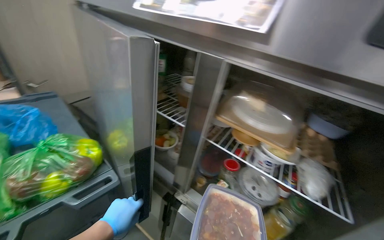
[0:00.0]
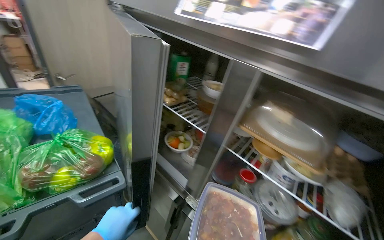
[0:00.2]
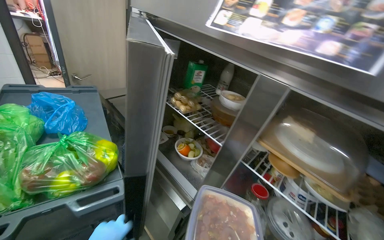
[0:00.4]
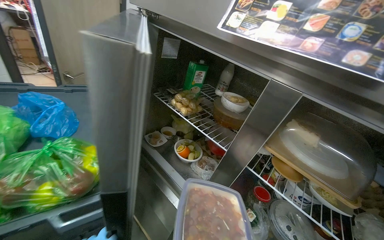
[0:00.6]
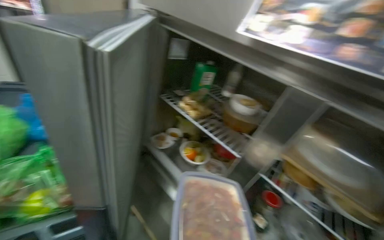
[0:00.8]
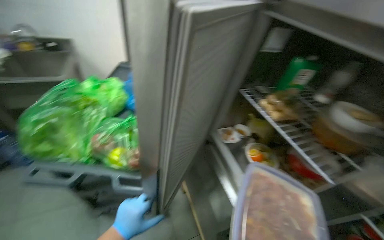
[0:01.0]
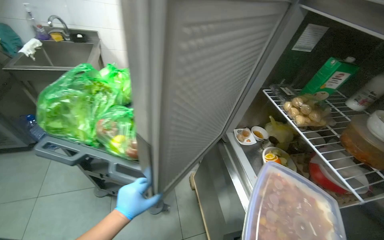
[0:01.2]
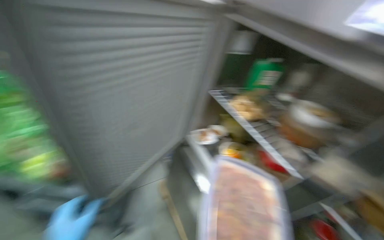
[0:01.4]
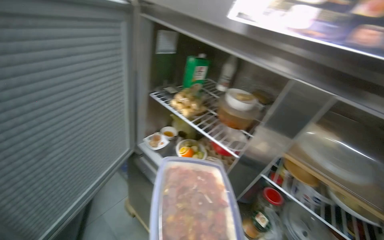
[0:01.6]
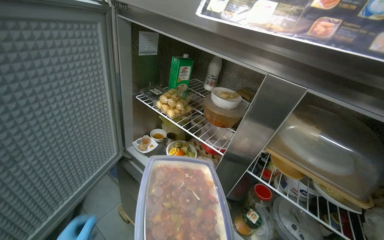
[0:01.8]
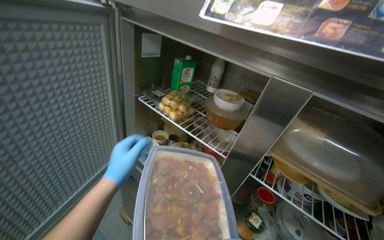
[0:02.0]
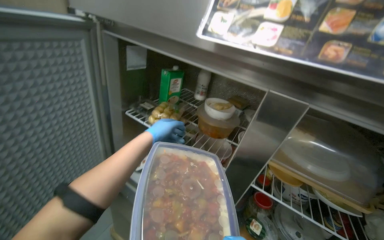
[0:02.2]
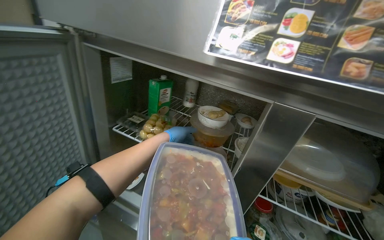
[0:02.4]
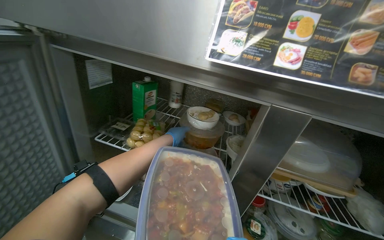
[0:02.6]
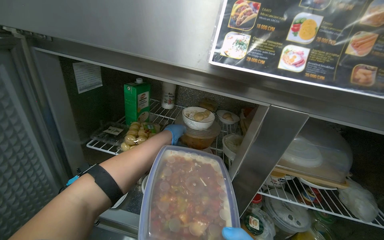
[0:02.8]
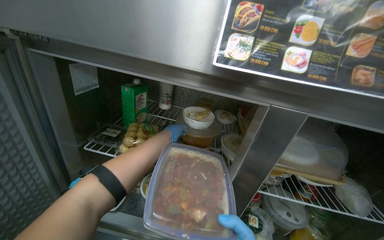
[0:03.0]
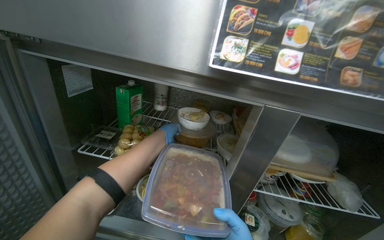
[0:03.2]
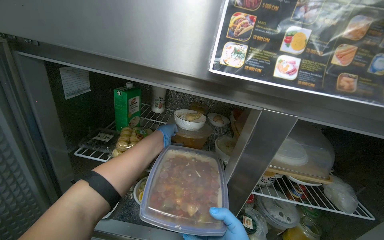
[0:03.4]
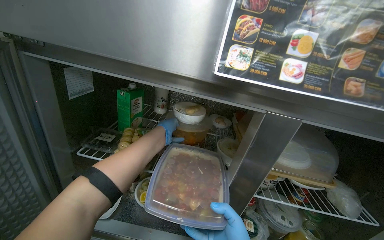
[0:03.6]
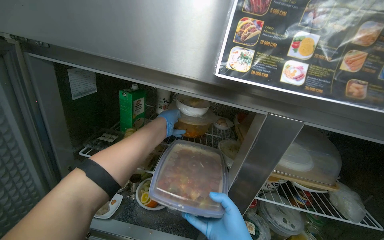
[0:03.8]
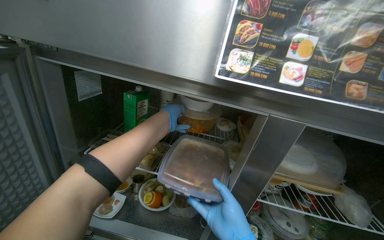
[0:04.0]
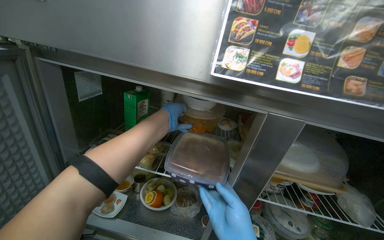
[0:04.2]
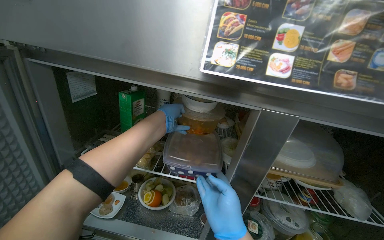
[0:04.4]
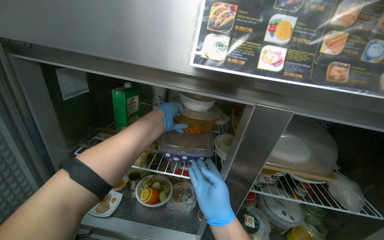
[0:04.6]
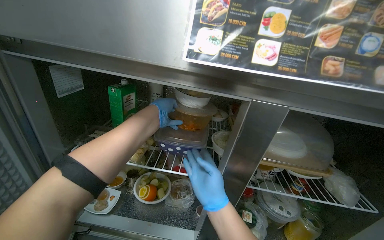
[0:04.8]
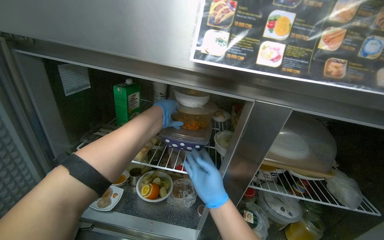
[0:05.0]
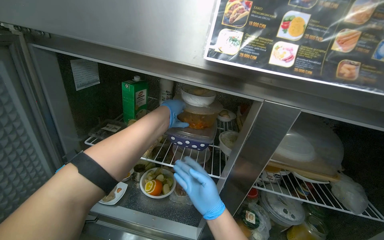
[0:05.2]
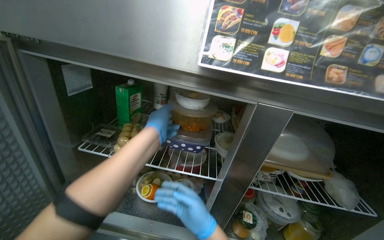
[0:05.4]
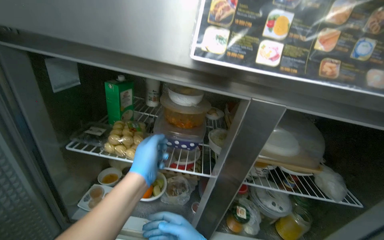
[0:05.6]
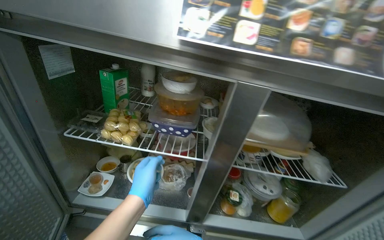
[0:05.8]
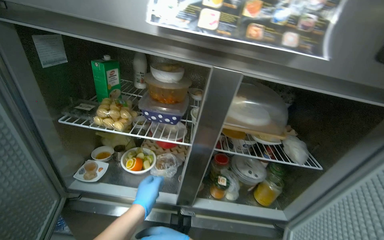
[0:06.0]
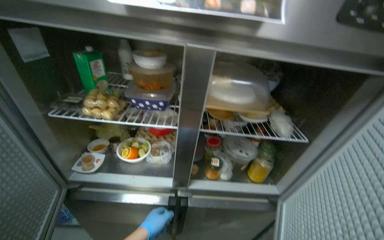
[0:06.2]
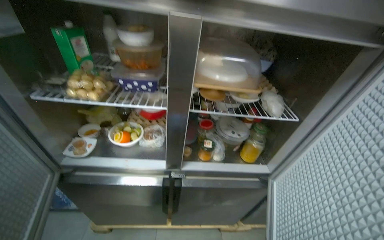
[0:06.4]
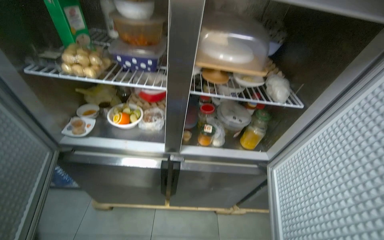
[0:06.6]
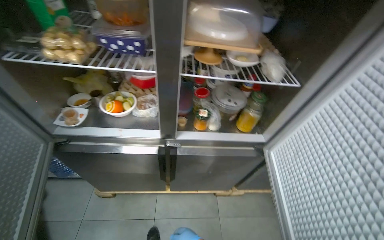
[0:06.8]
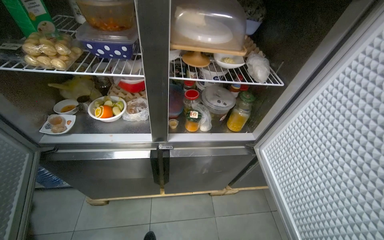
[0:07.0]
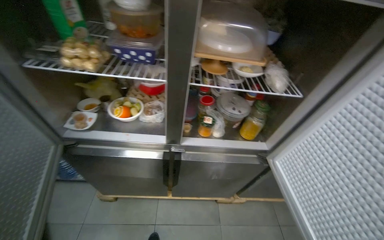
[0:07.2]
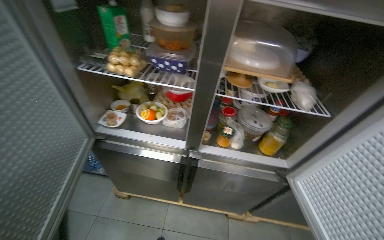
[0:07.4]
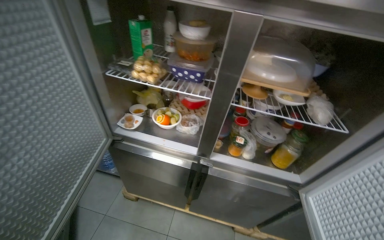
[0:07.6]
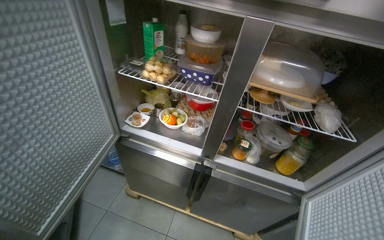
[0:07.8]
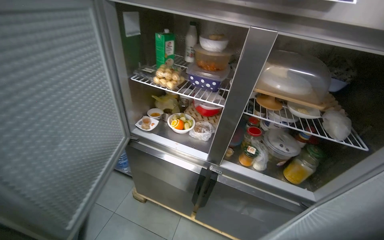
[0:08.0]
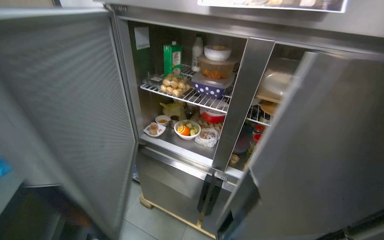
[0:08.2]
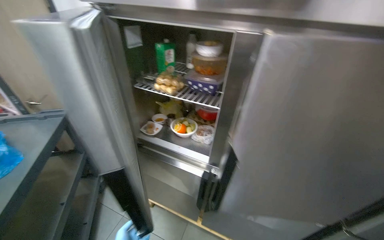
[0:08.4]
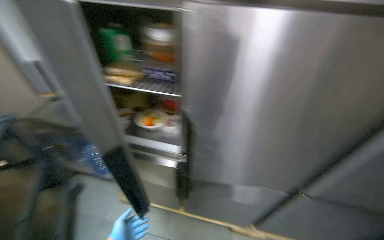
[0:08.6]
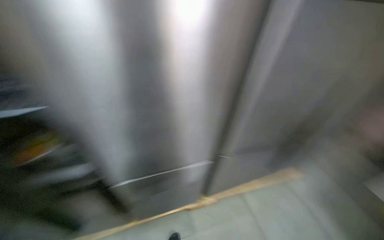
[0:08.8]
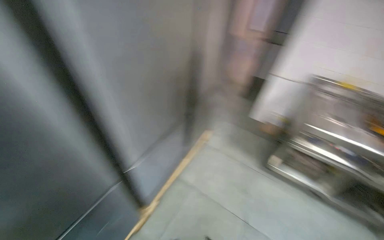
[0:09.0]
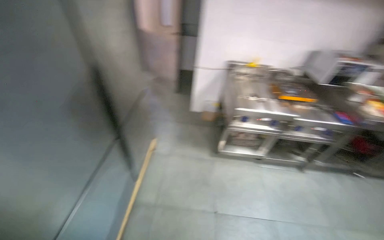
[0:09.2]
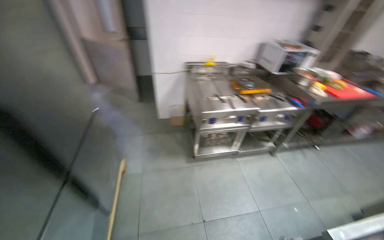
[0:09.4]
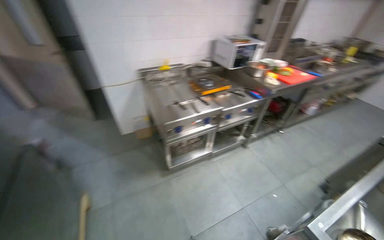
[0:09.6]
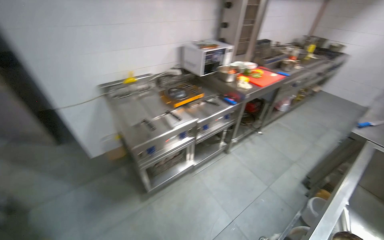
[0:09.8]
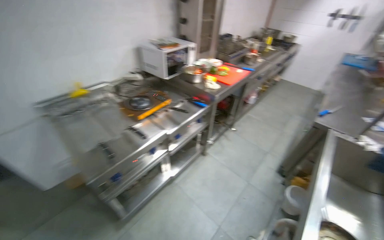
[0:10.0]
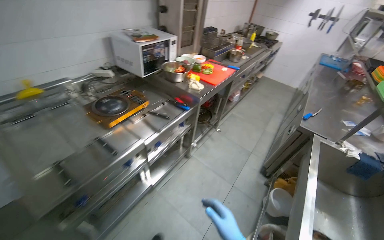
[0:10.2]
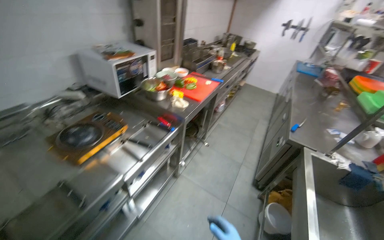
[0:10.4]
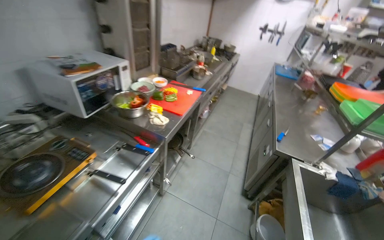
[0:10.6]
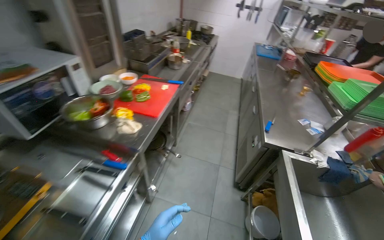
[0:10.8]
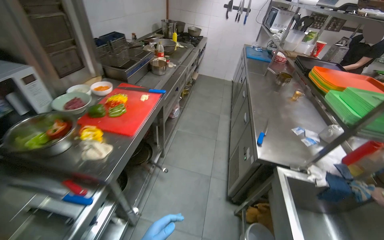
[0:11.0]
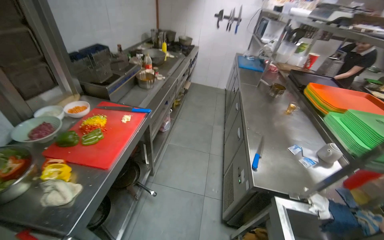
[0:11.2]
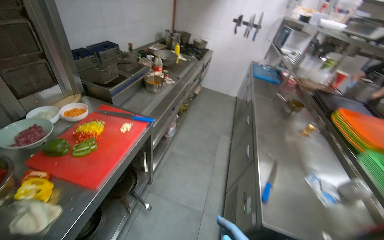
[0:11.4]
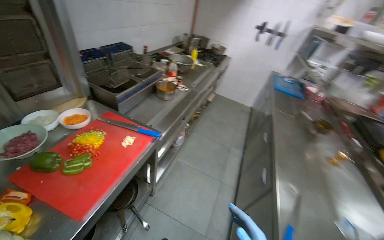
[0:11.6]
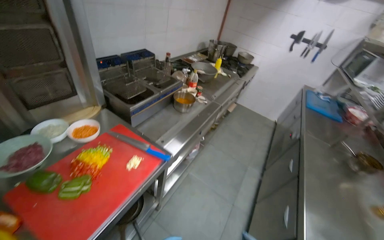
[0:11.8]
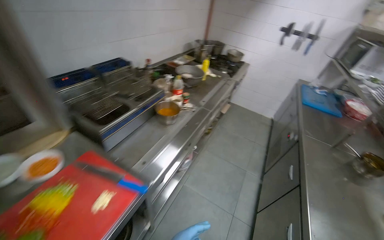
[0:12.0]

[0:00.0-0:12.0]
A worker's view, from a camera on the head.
Job: preparing food.
The whole recording: Placing prepared meal into dish and refrigerator. The worker places the meal into a dish once it is ready, then puts it into the refrigerator.
0:01.6 to 0:03.0: The wearer looks about 30 degrees further to the right.
0:04.4 to 0:06.0: The left hand is displaced down the picture and nearer to the camera by roughly 40 cm.
0:07.6 to 0:09.0: The head travels some 40 cm. The wearer looks roughly 55 degrees further to the right.
0:09.0 to 0:10.4: The wearer moves approximately 1 m. The wearer's head swings some 90 degrees to the right.
0:10.4 to 0:12.0: The head travels roughly 1.5 m.

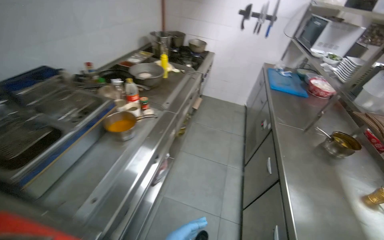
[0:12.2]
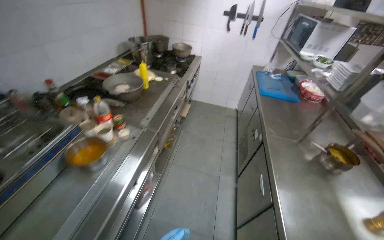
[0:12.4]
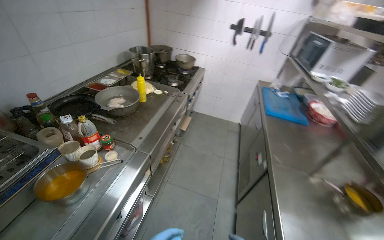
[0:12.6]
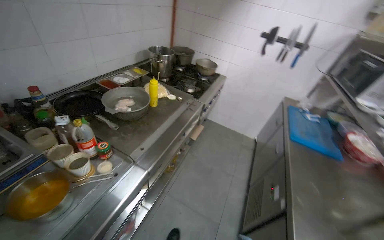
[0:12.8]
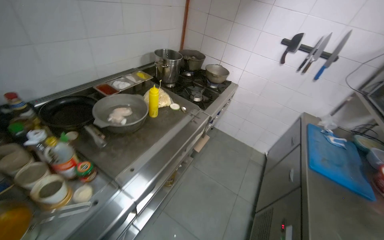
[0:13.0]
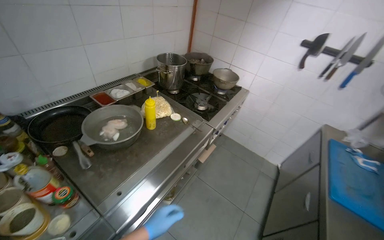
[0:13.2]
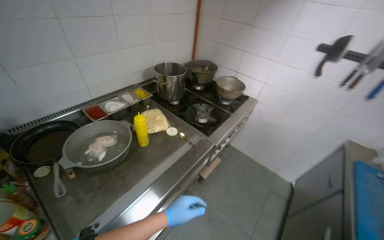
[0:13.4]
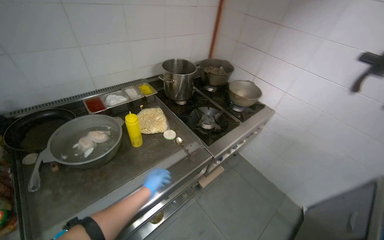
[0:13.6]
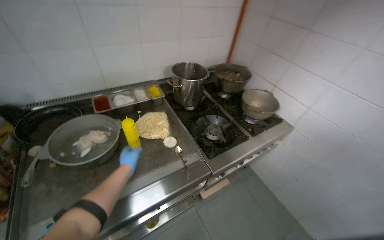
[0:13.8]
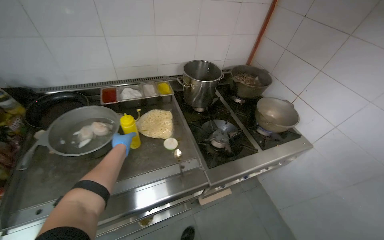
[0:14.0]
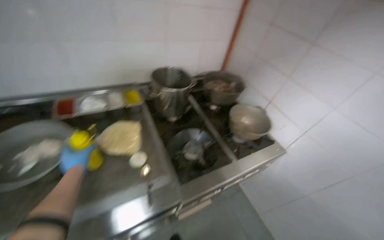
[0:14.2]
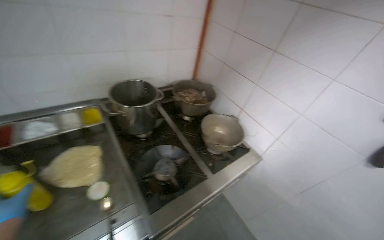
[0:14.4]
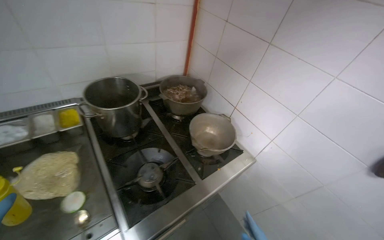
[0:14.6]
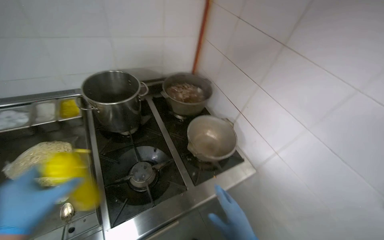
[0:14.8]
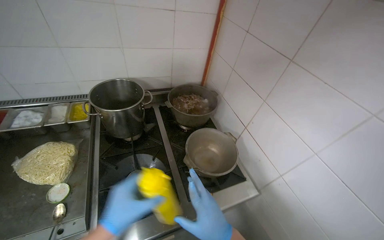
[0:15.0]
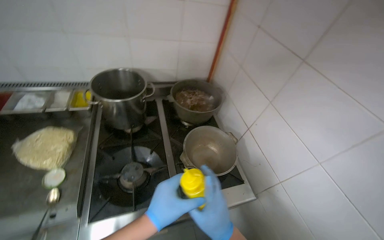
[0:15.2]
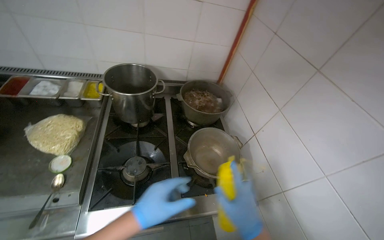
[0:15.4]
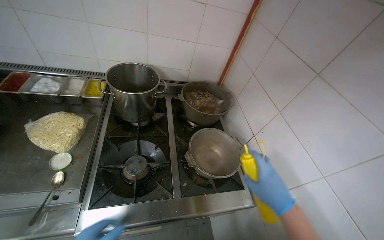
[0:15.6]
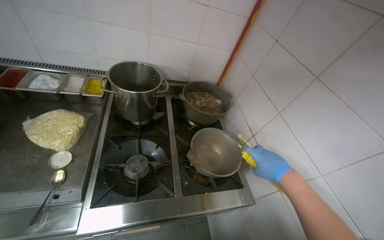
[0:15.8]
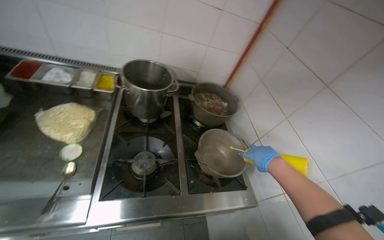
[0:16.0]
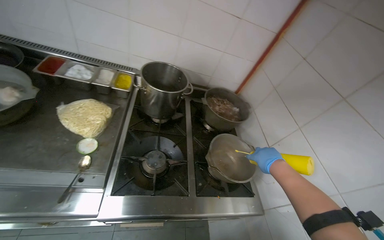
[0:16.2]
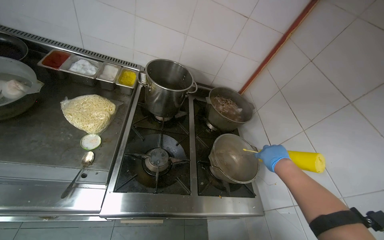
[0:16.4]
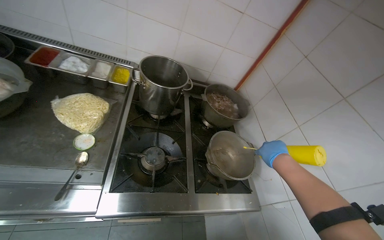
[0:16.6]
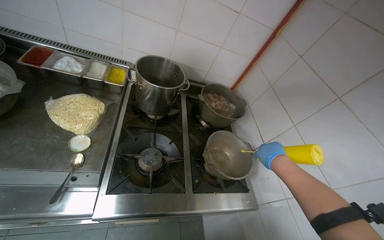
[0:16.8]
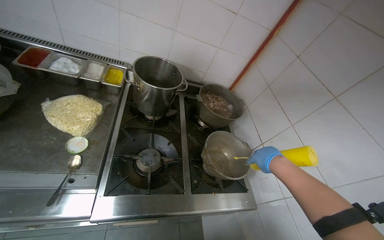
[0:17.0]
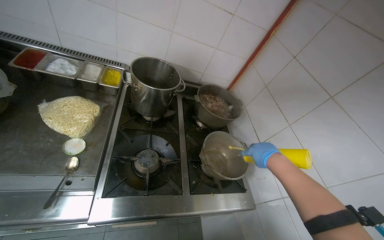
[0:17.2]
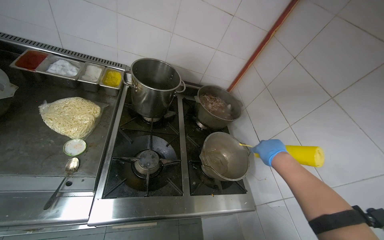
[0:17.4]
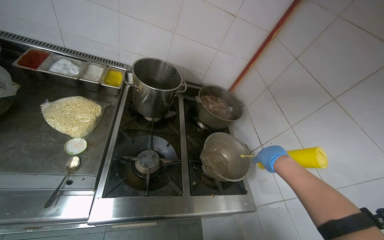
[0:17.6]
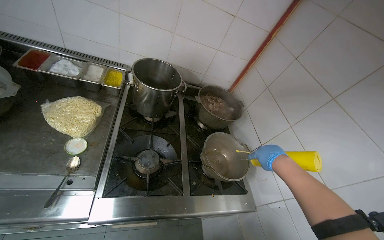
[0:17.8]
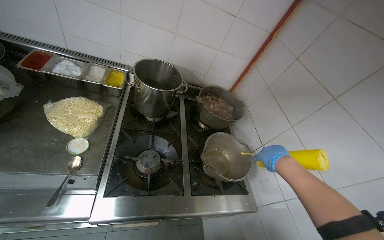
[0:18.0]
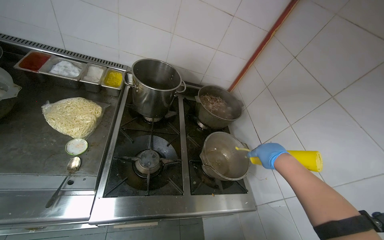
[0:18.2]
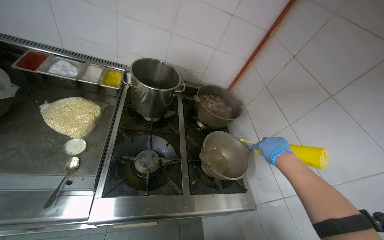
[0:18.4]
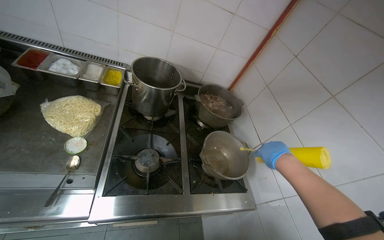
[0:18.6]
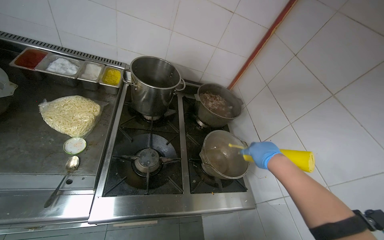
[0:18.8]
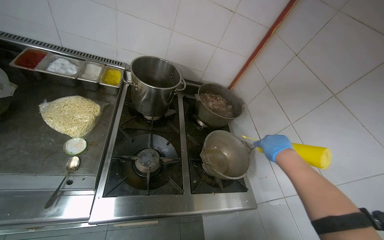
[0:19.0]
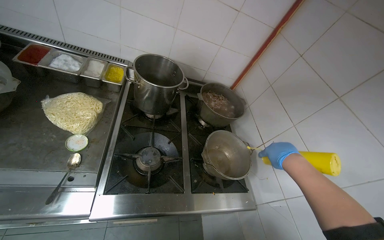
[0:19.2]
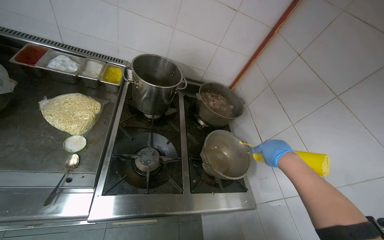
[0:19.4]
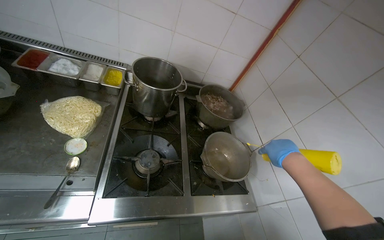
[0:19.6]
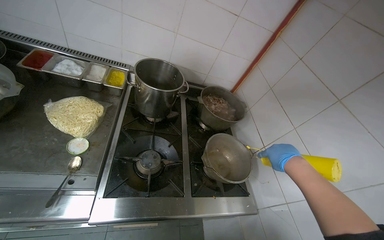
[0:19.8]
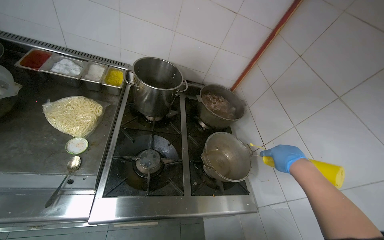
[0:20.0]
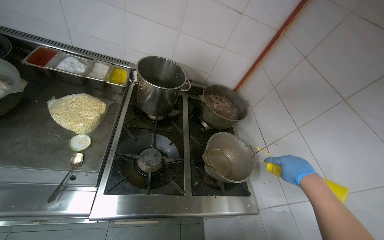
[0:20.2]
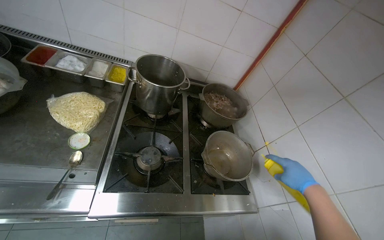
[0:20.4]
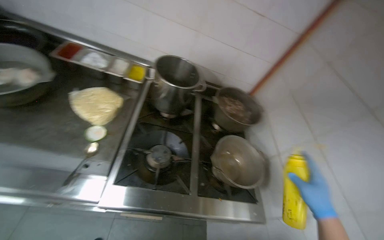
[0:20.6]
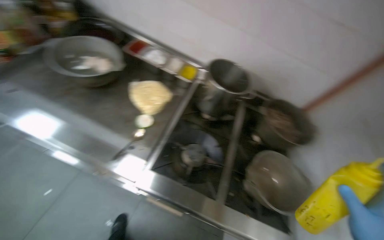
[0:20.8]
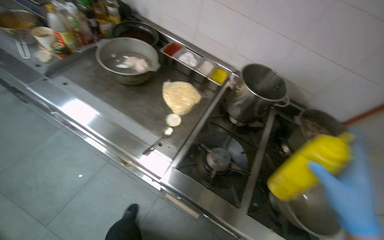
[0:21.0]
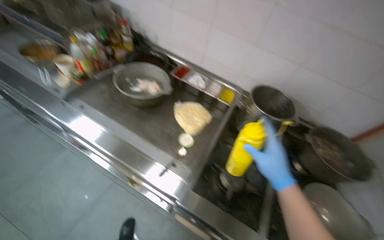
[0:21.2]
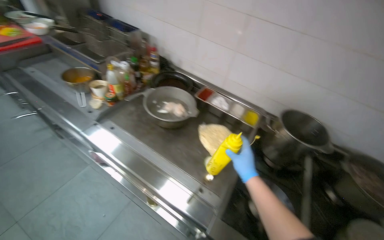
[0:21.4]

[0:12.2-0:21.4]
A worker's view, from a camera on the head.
Job: preparing food.
The whole recording: Placing prepared meal into dish and refrigerator. The worker places the meal into a dish once it is ready, then puts it into the refrigerator.
0:12.2 to 0:13.8: The head travels some 1.5 m. The head rotates roughly 40 degrees to the left.
0:13.8 to 0:15.2: The camera is carried roughly 70 cm.
0:19.8 to 0:21.4: The head rotates roughly 35 degrees to the left. The view tips upward by roughly 10 degrees.
